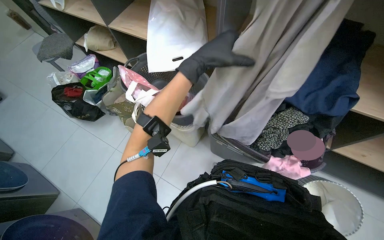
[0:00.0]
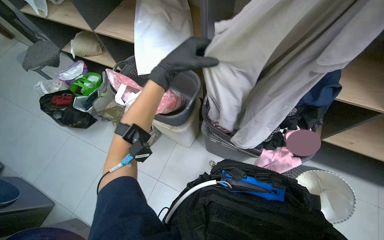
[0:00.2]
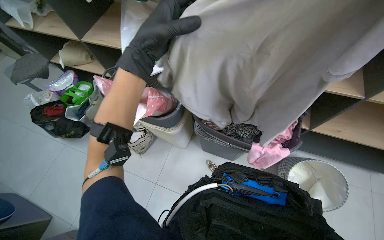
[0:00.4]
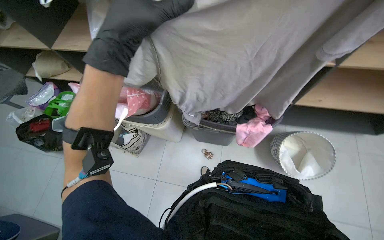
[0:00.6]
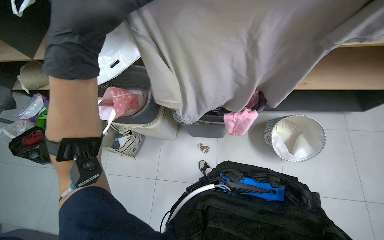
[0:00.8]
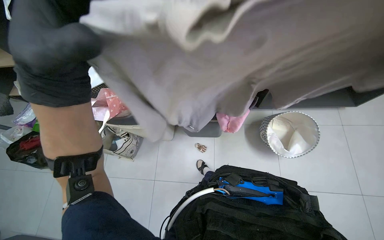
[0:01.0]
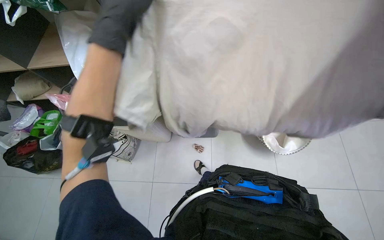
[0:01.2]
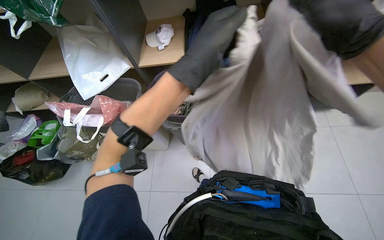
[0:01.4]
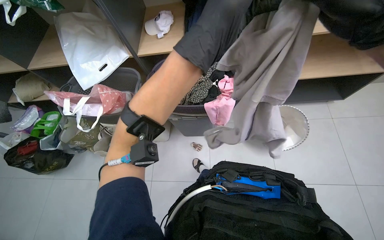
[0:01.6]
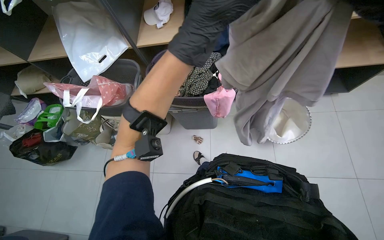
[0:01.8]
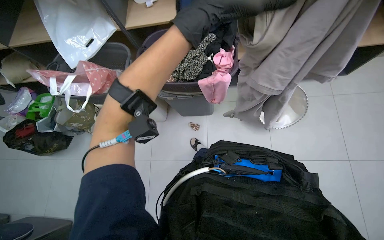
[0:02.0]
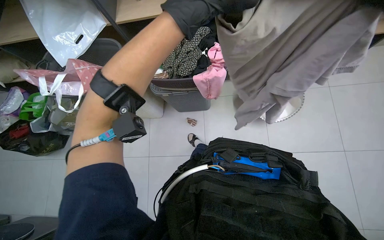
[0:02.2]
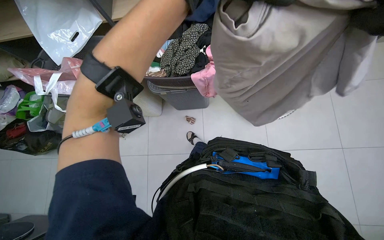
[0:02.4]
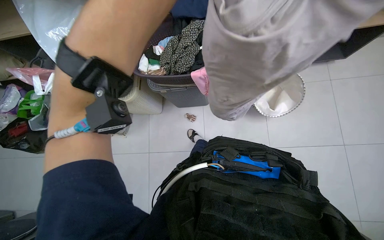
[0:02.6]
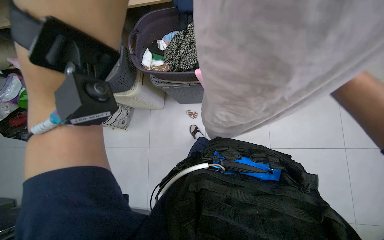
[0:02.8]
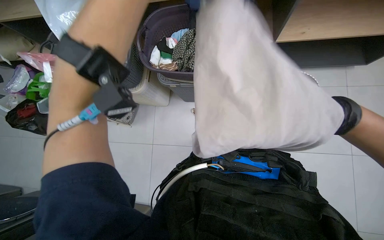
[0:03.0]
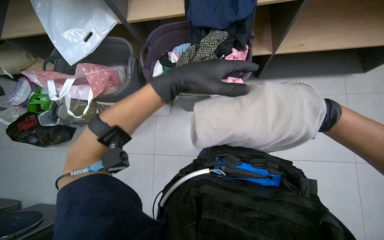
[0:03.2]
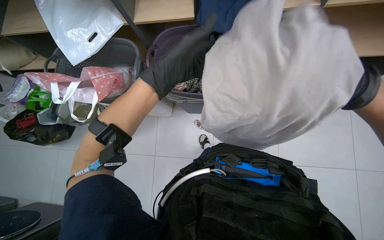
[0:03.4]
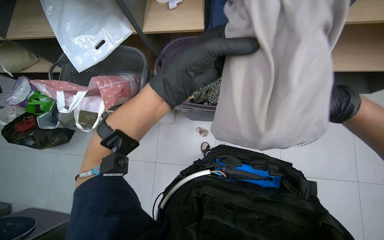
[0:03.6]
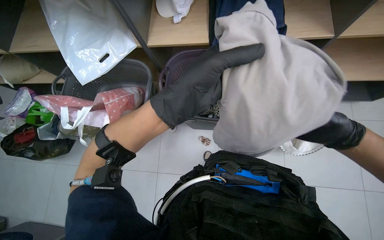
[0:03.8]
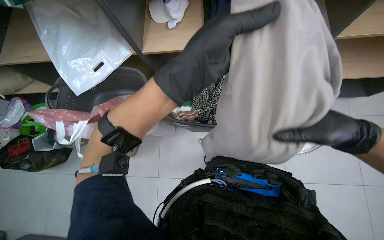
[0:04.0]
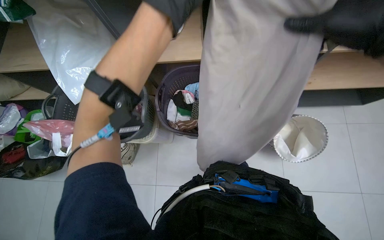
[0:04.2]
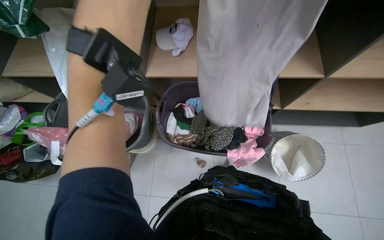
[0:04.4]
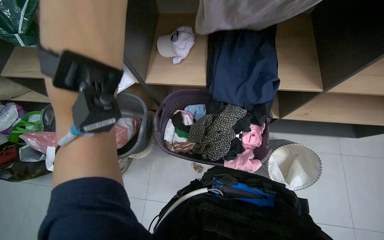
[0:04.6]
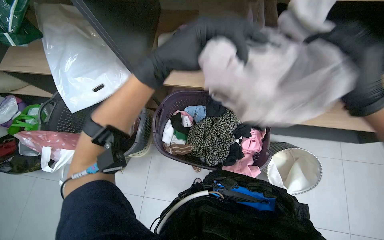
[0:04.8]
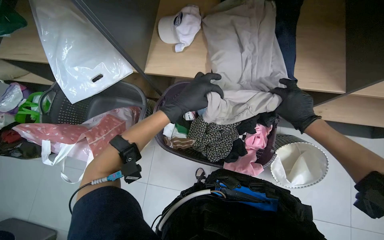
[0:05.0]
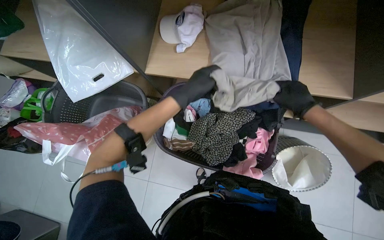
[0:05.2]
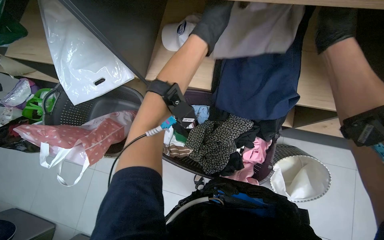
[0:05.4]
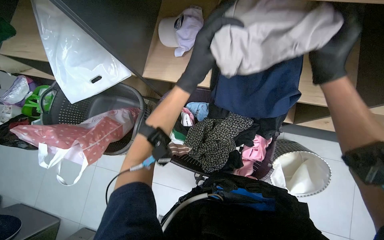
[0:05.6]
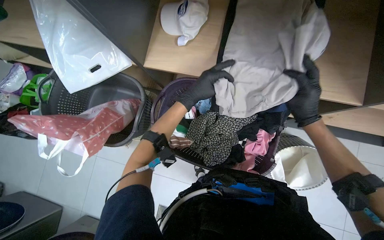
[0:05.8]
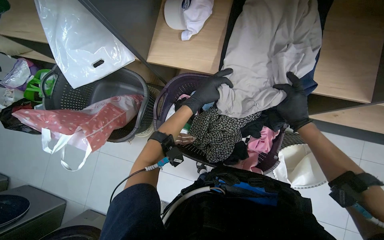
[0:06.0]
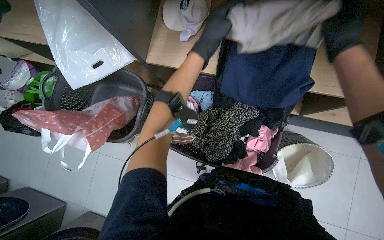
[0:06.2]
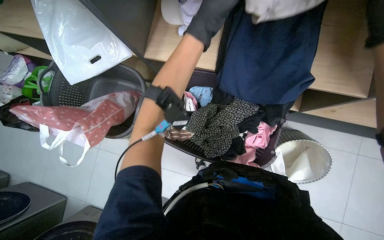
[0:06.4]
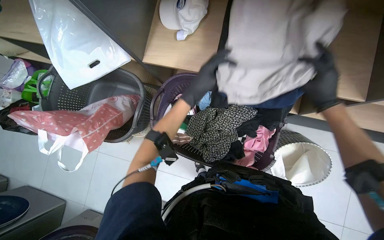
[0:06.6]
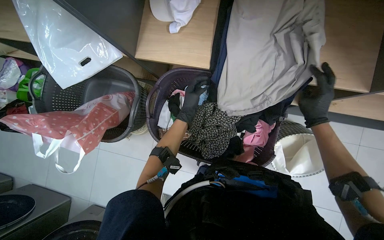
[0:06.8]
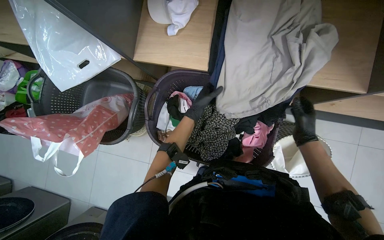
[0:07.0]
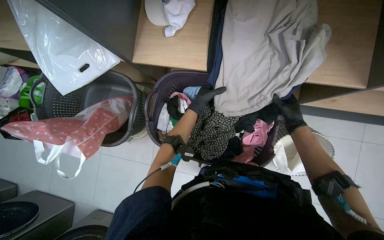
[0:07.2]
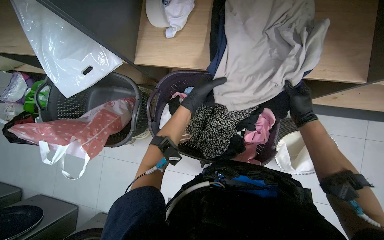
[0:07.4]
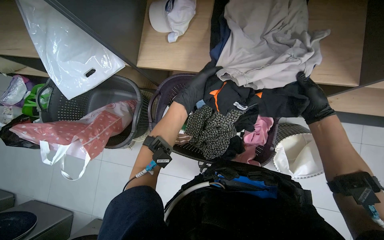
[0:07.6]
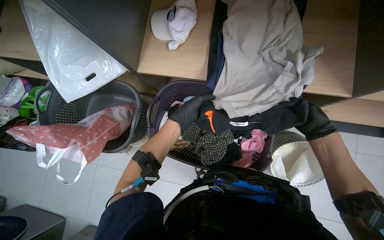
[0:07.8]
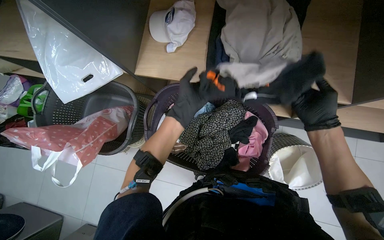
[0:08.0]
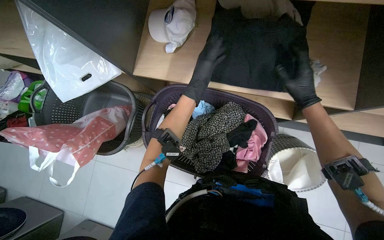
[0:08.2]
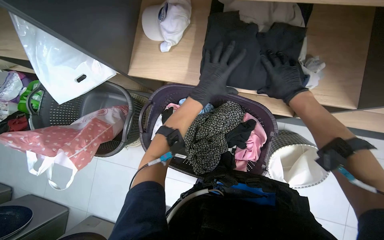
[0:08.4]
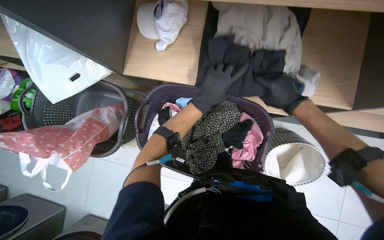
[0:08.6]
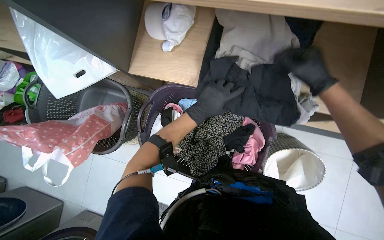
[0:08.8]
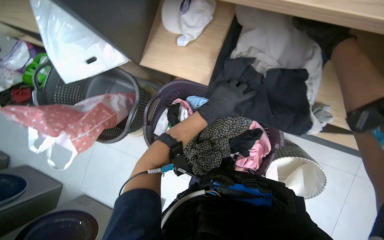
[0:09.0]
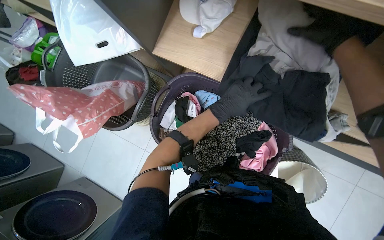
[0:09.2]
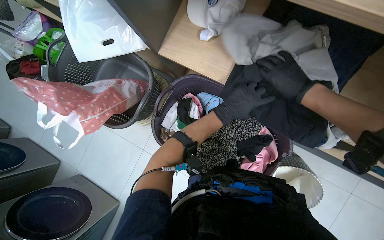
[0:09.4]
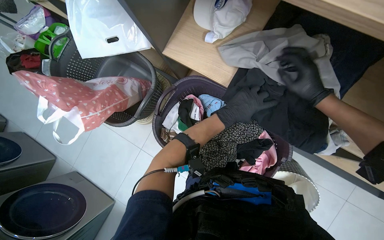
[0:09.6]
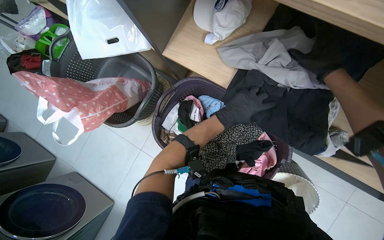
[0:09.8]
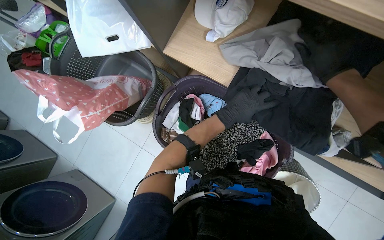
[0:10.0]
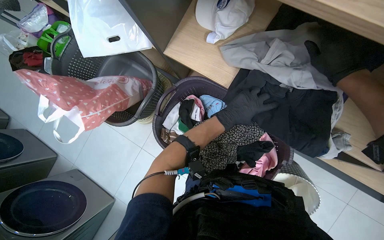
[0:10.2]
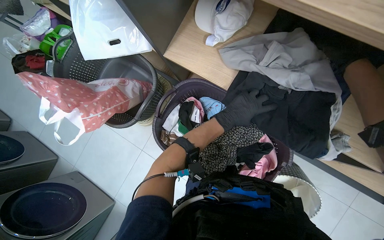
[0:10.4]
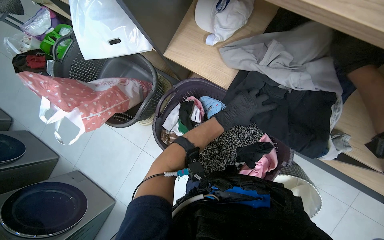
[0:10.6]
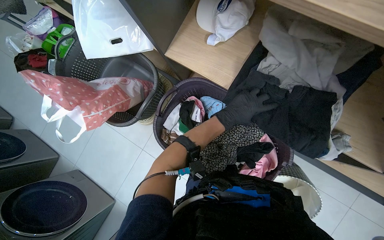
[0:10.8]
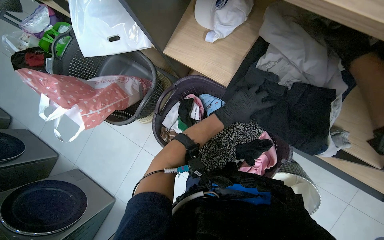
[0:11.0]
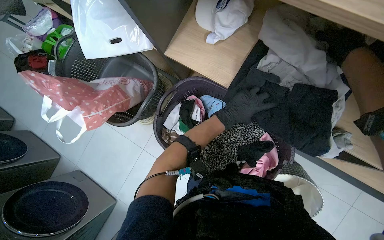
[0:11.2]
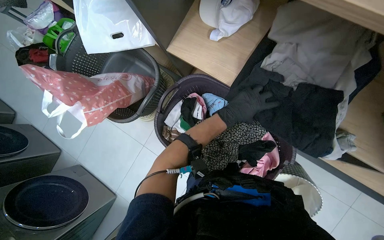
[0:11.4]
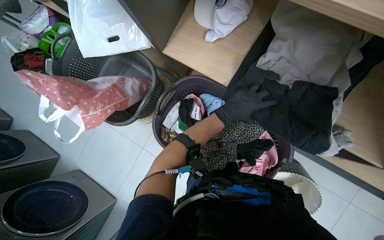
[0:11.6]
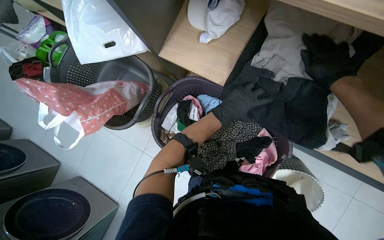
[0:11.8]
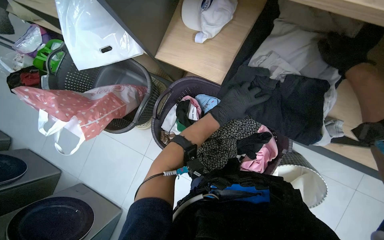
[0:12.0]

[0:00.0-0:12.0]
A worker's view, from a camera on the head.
Job: managing laundry.
The whole recording: Folding and organizing laundry. The worker folds and organizes various clothes, placing them into baskets, on shelves, and into bags.
0:00.0 to 0:01.6: The scene turns roughly 30 degrees counterclockwise in the picture.
0:01.6 to 0:03.0: The wearer looks some 15 degrees further downward.
0:03.0 to 0:04.4: The left hand heads up the picture and to the left, covering roughly 30 cm.
0:04.4 to 0:06.0: The left hand moves up and down the picture over roughly 25 cm, changing direction 2 times.
0:06.0 to 0:07.6: The left hand goes up the picture and returns, some 20 cm each way. The right hand is displaced to the right by approximately 10 cm, and moves some 10 cm nearer to the camera and comes back.
0:07.6 to 0:09.0: The right hand travels up the picture, nearer to the camera and to the left by roughly 30 cm.

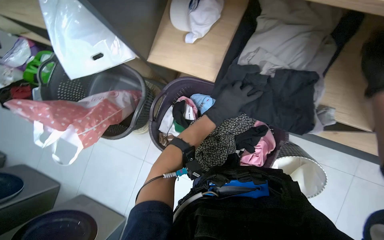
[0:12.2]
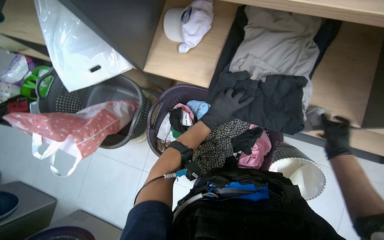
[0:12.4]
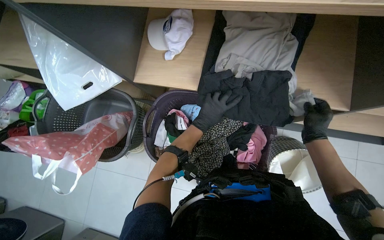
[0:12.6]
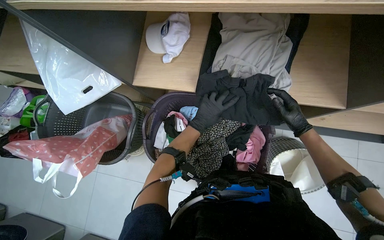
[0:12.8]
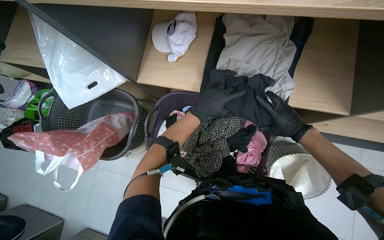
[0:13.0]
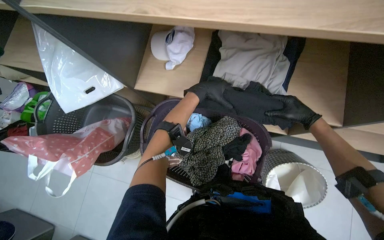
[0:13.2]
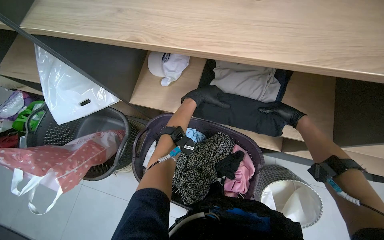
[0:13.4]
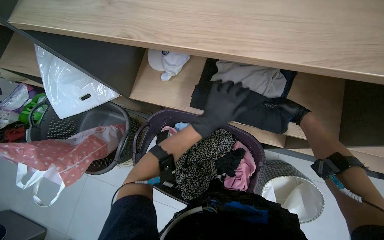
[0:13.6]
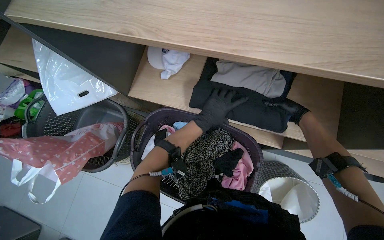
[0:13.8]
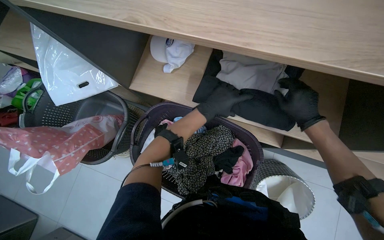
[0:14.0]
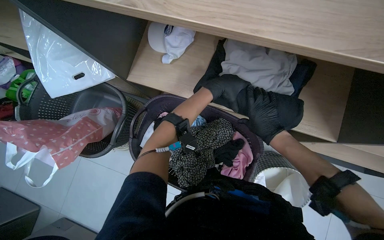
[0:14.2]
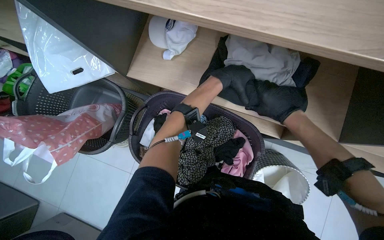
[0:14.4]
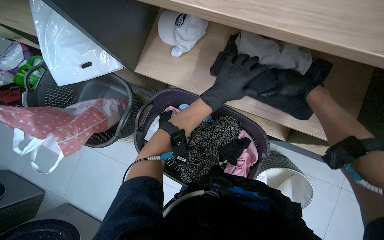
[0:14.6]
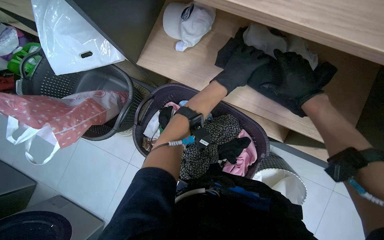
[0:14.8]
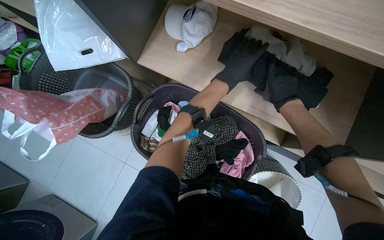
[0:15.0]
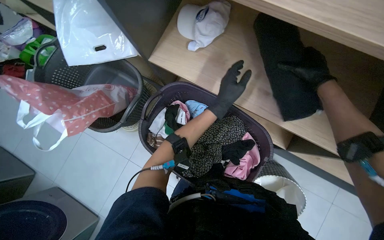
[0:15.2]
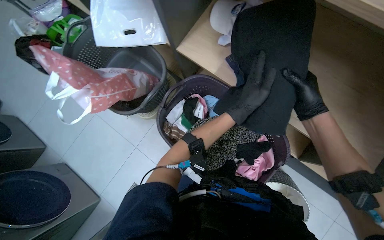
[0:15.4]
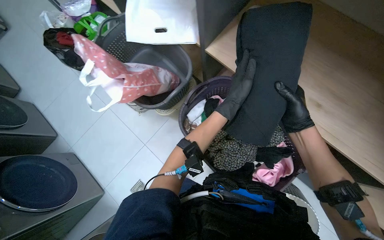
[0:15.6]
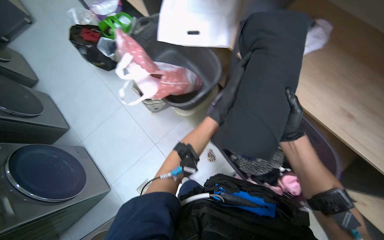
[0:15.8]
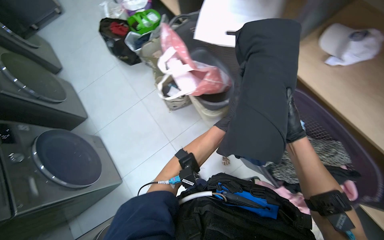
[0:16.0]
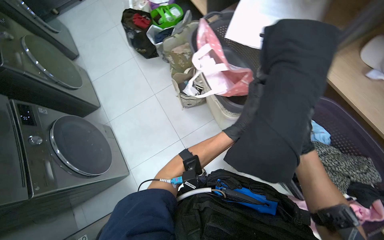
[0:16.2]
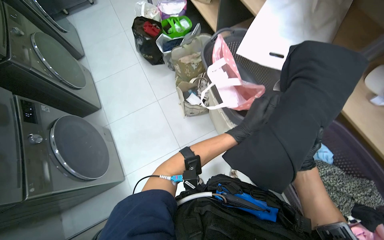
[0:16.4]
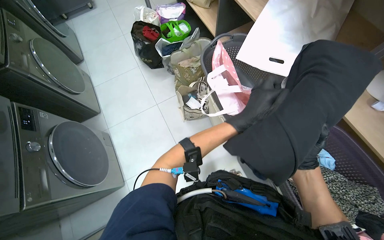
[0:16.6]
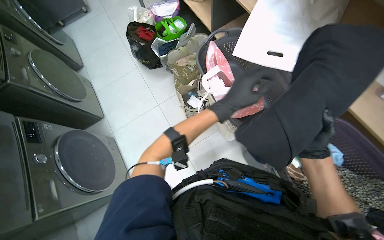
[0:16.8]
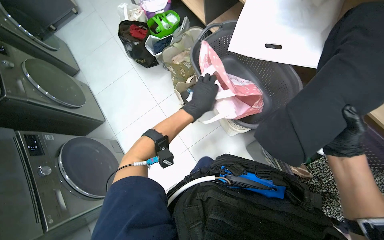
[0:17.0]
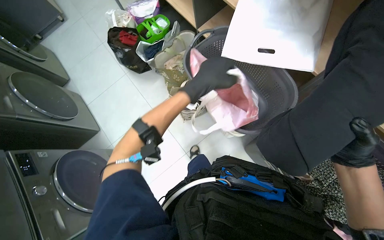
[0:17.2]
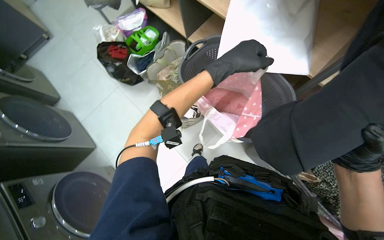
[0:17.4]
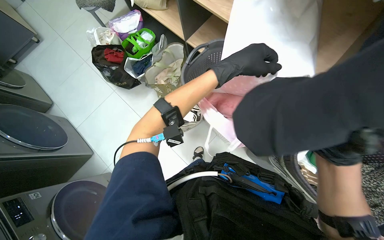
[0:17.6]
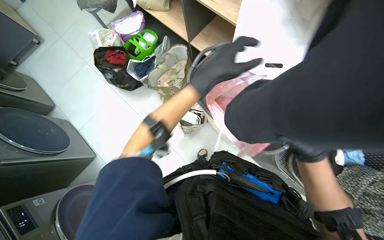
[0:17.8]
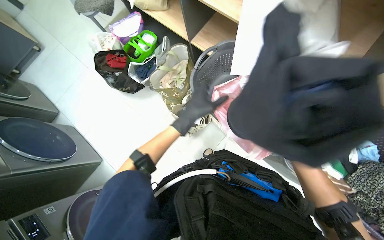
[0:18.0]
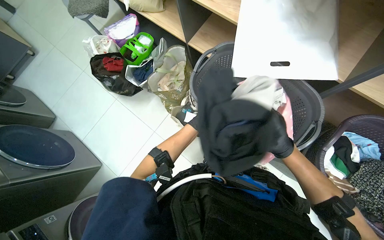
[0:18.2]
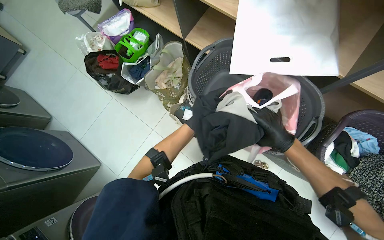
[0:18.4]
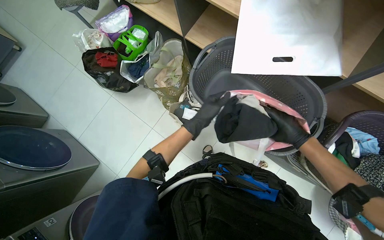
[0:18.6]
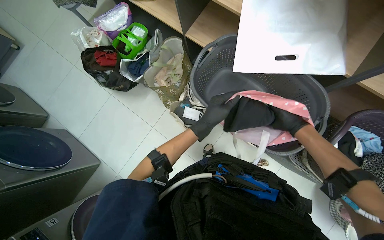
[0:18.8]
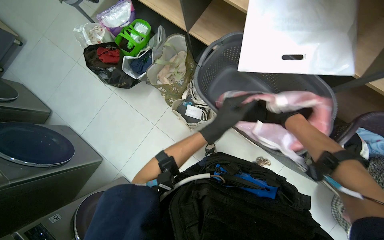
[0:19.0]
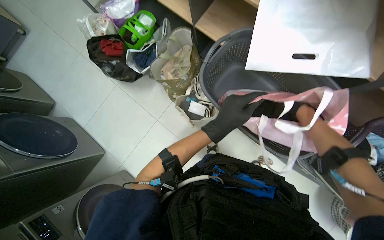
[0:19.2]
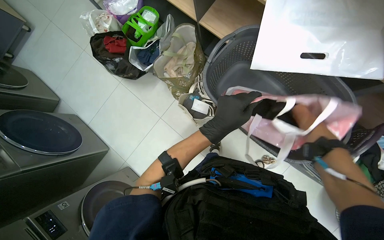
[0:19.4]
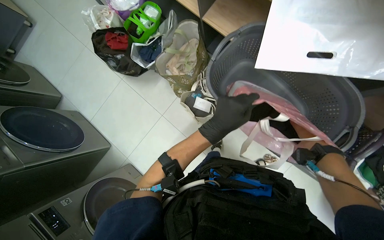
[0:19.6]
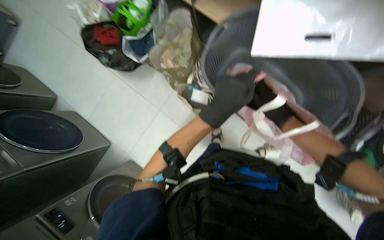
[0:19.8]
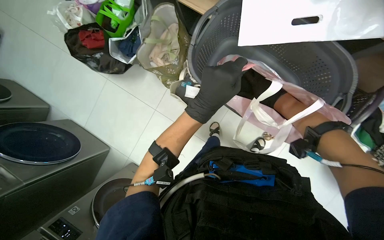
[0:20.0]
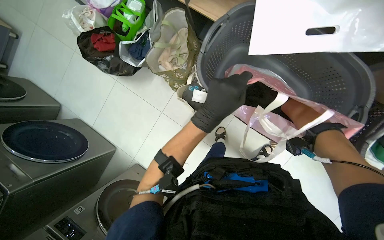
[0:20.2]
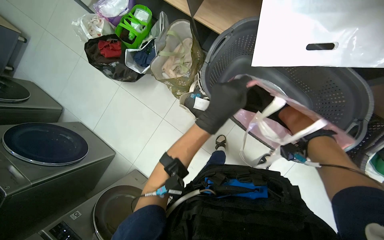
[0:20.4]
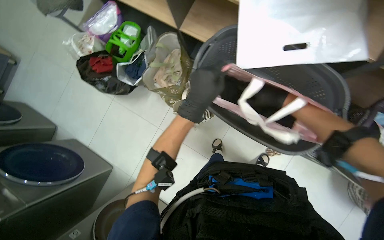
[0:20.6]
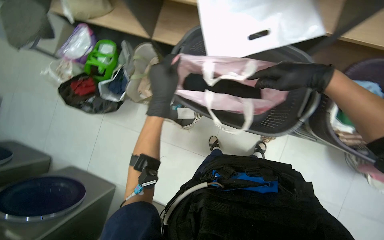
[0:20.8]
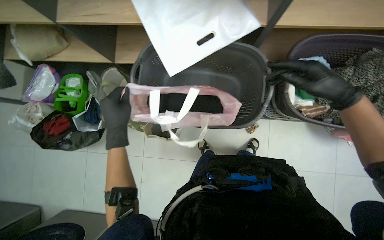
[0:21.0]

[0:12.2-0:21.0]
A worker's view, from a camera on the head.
Job: managing laundry.
The whole recording: Folding and organizing laundry. The worker folds and organizes various clothes, placing them into baskets, on shelves, and into bags.
0:12.2 to 0:13.6: The right hand moves farther from the camera, approximately 20 cm.
0:13.6 to 0:15.2: The right hand heads to the left, nearer to the camera and up the picture, covering some 25 cm. Meanwhile the left hand goes up the picture and returns, approximately 10 cm each way.
0:15.2 to 0:16.6: The wearer moves to the left, about 60 cm. The scene rotates clockwise by about 35 degrees.
0:16.6 to 0:18.0: The left hand shifts roughly 20 cm to the left. Meanwhile the right hand moves roughly 15 cm nearer to the camera and comes back.
0:19.6 to 0:21.0: The scene turns approximately 35 degrees counterclockwise in the picture.
